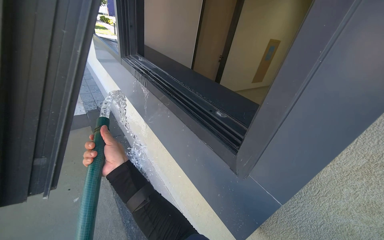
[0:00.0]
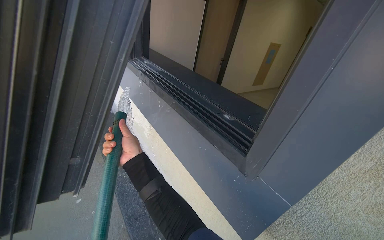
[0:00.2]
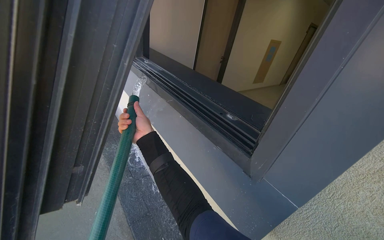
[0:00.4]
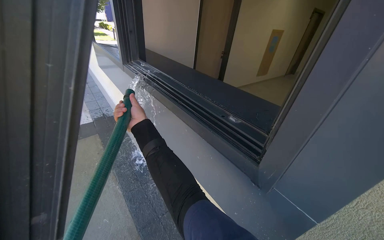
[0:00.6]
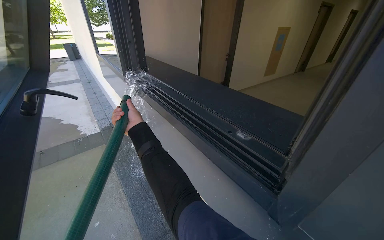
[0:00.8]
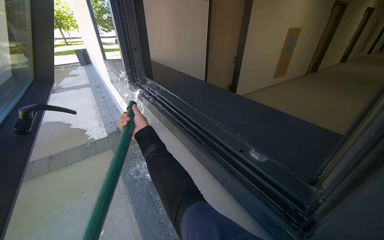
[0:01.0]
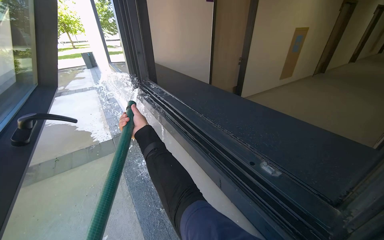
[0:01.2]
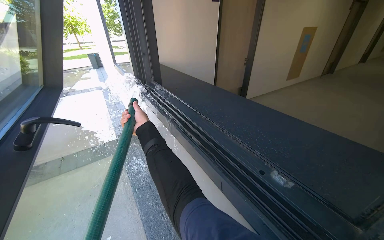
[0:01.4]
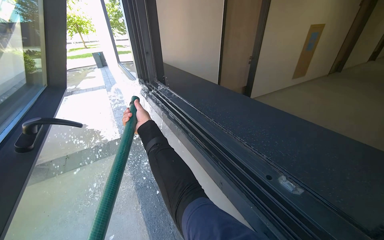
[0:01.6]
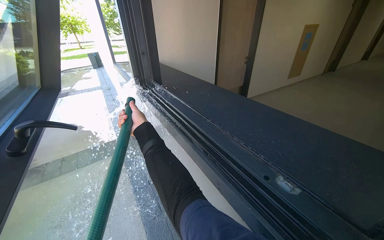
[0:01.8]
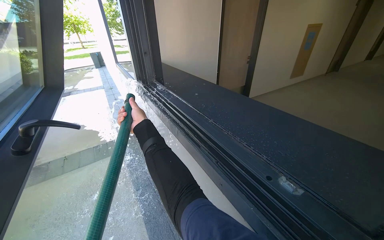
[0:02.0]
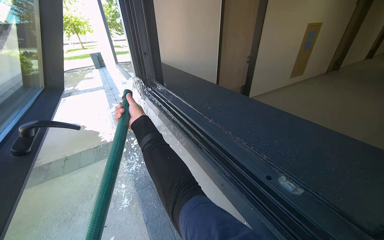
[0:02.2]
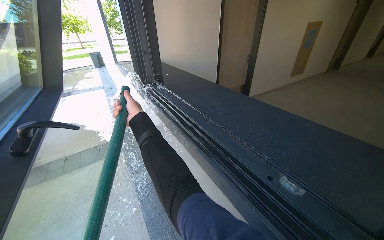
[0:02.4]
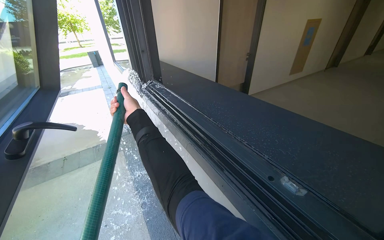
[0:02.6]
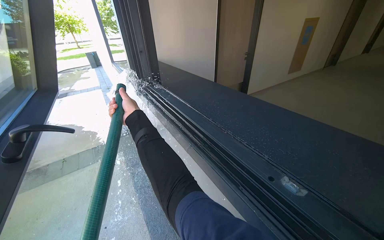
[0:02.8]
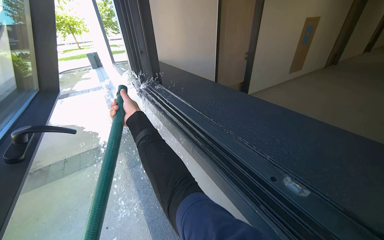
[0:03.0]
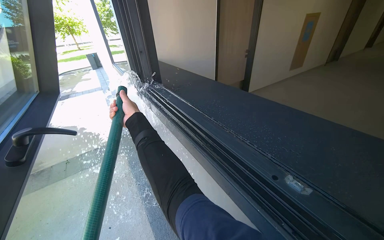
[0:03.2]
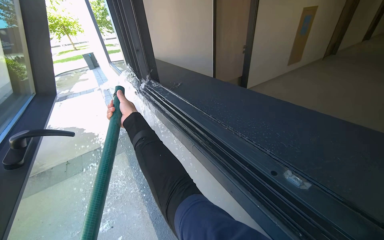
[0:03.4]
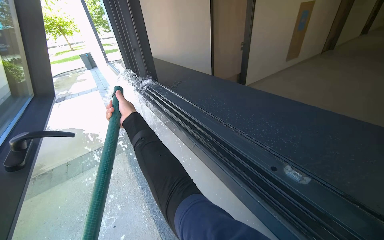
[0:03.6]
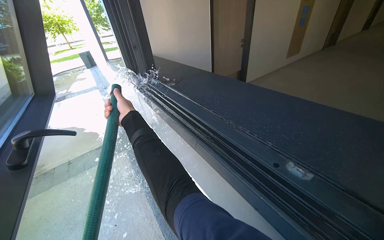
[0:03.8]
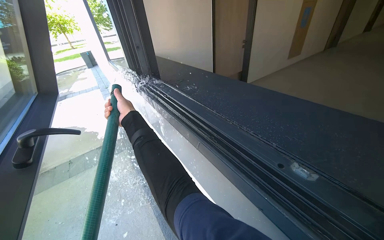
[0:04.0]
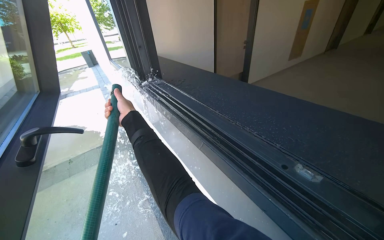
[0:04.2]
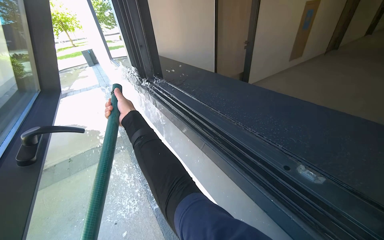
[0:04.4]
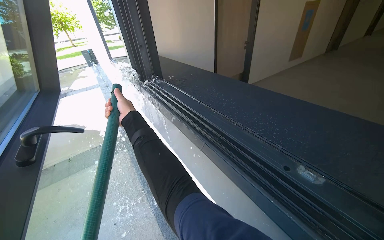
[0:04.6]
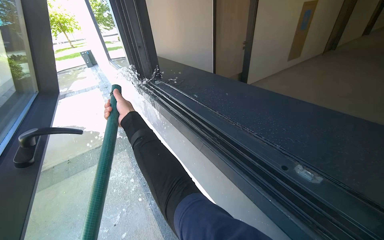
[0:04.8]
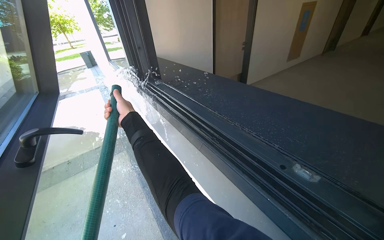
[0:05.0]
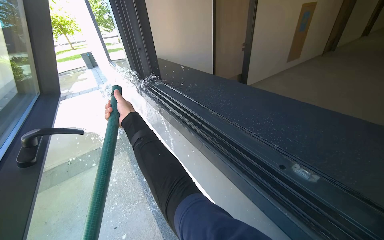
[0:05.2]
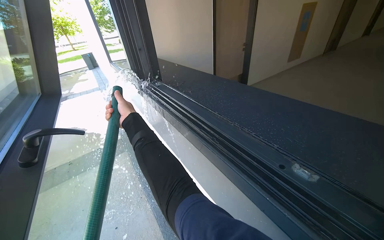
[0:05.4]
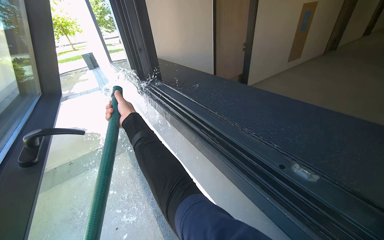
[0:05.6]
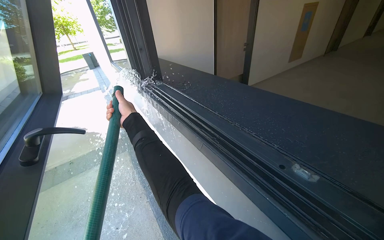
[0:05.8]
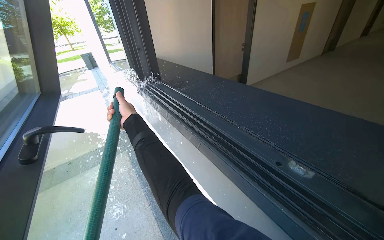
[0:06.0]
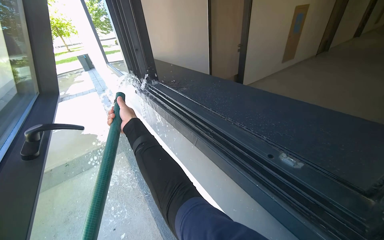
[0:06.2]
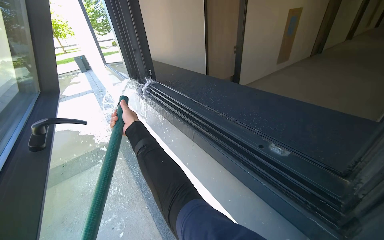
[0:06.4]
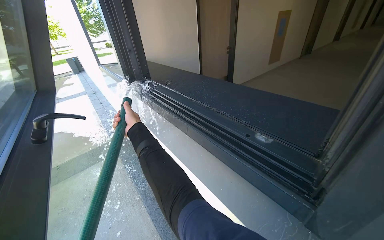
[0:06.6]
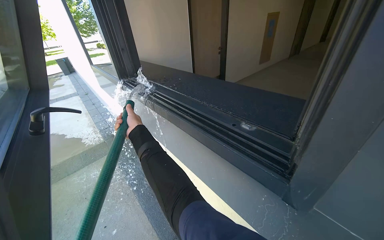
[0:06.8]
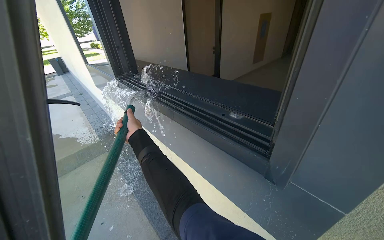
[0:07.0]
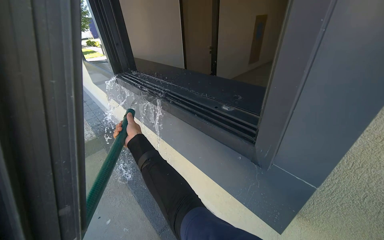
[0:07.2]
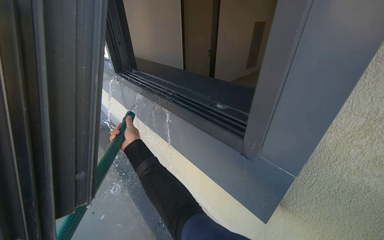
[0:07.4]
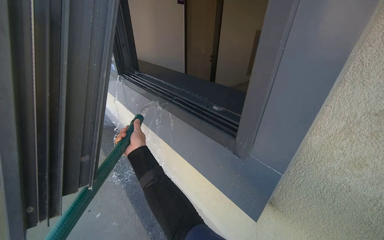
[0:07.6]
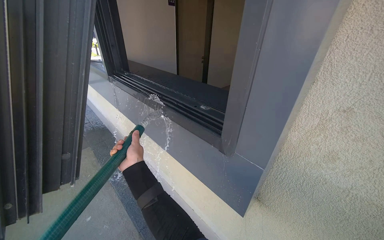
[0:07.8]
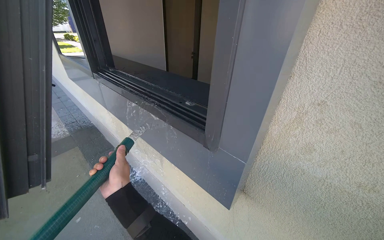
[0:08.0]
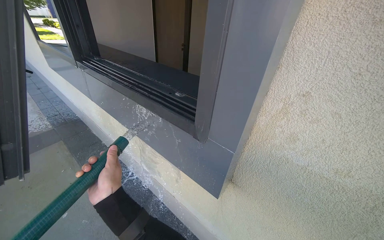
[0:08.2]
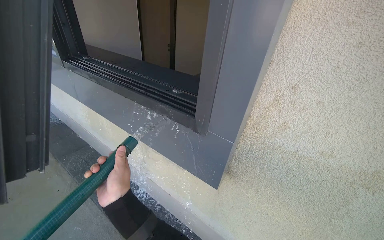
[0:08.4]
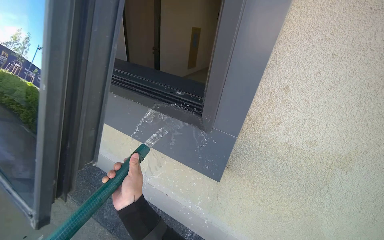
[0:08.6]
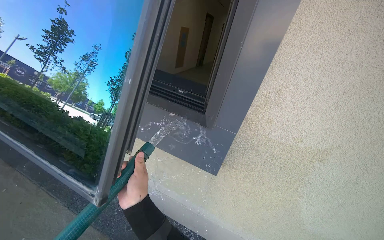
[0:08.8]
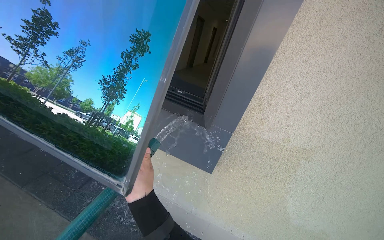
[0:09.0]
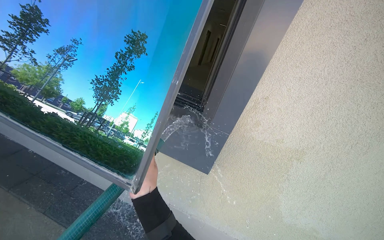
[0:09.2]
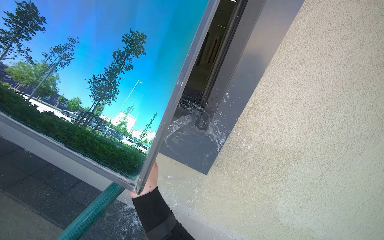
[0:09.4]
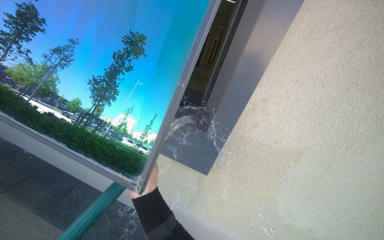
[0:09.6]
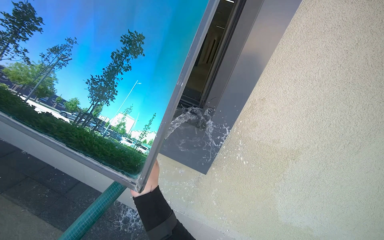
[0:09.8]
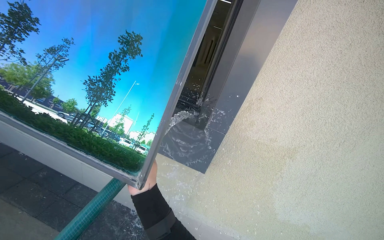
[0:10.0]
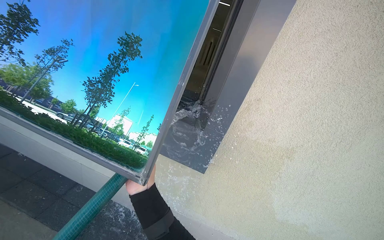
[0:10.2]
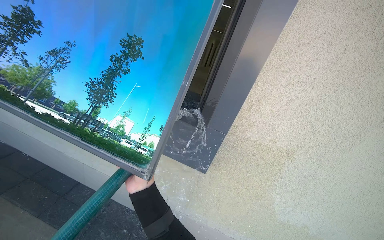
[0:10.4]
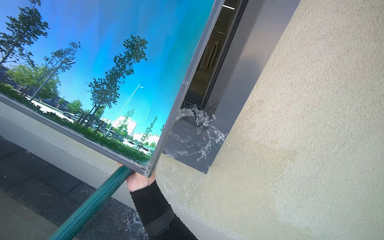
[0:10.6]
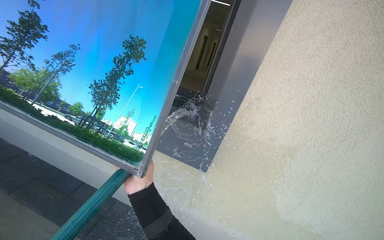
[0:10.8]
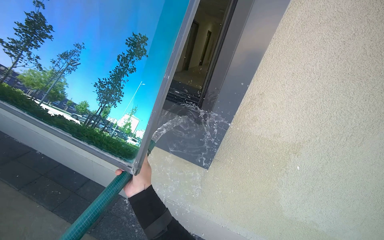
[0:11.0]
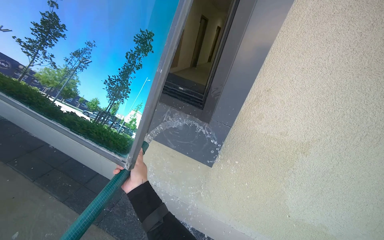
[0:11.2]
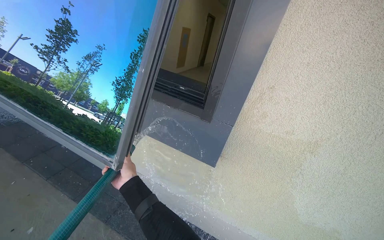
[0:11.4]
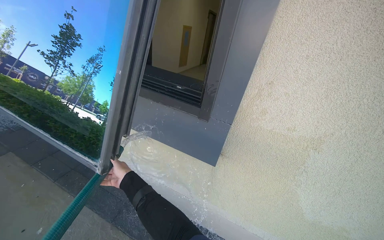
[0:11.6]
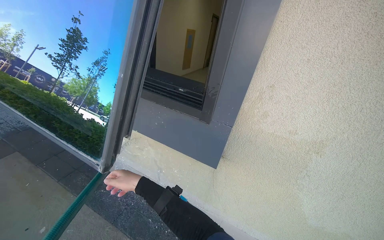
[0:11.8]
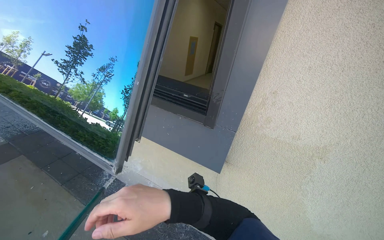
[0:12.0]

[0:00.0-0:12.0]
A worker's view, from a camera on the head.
Job: cleaning windows.
The whole recording: Spraying water into window frame. The worker sprays water from a hose into the open window frame.
0:00.0 to 0:01.6: The right hand moves up the picture and farther from the camera, about 40 cm.
0:06.0 to 0:07.6: The right hand heads down the picture, covering about 25 cm.
0:07.6 to 0:09.0: The camera sweeps to the right, by roughly 30 degrees. The right hand heads down the picture and nearer to the camera, covering approximately 25 cm.
0:09.0 to 0:10.4: The right hand travels farther from the camera by about 10 cm.
0:10.4 to 0:12.0: The right hand moves nearer and farther over roughly 20 cm, changing direction 2 times.

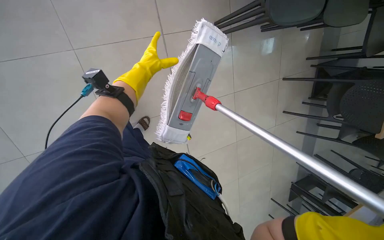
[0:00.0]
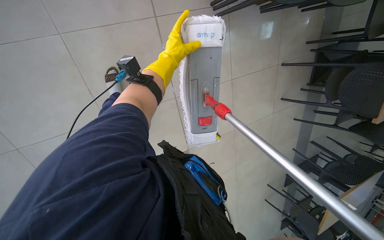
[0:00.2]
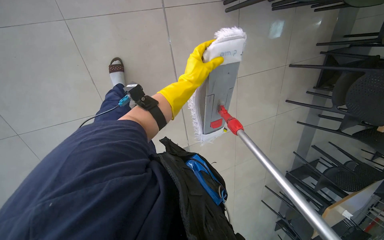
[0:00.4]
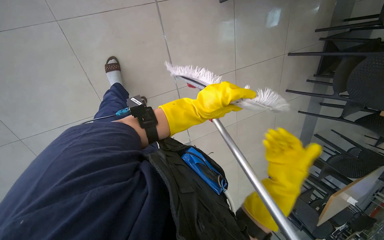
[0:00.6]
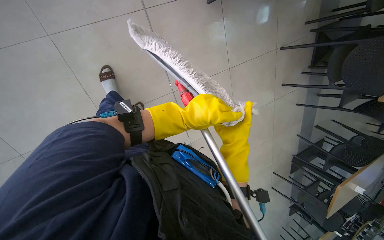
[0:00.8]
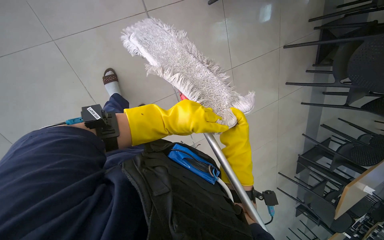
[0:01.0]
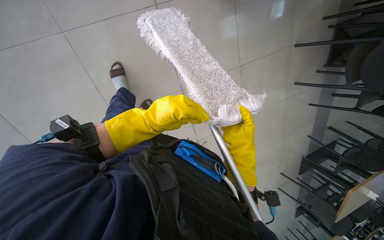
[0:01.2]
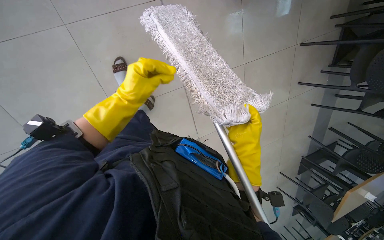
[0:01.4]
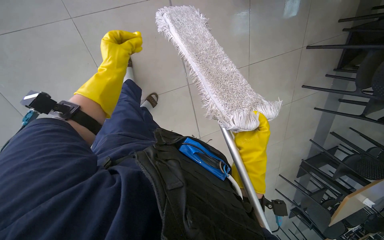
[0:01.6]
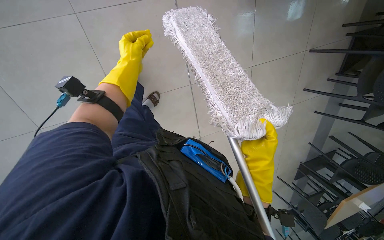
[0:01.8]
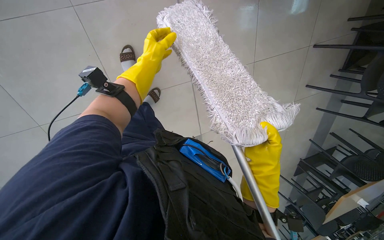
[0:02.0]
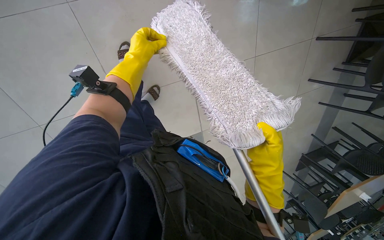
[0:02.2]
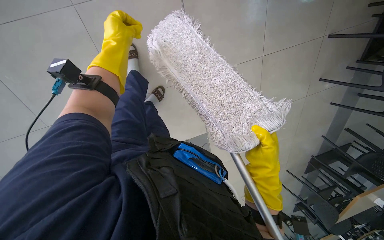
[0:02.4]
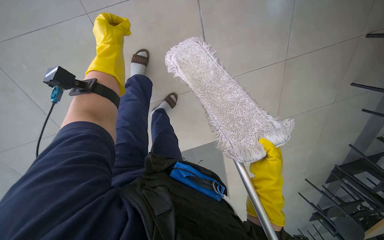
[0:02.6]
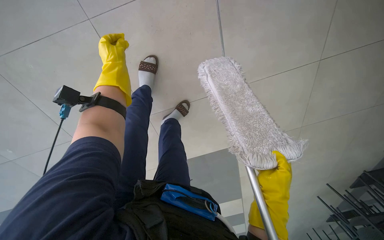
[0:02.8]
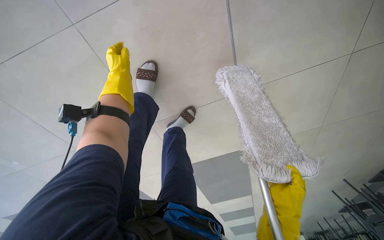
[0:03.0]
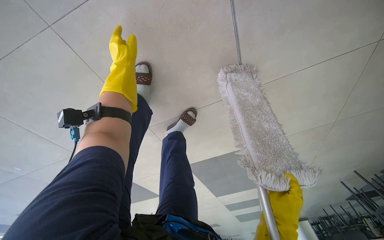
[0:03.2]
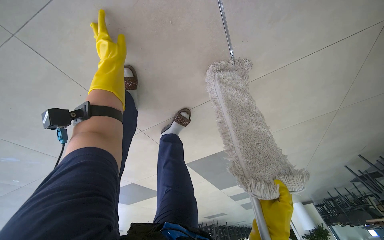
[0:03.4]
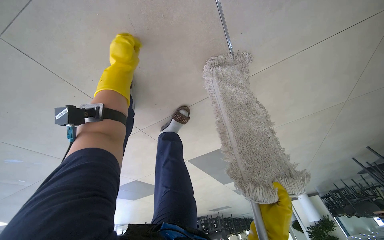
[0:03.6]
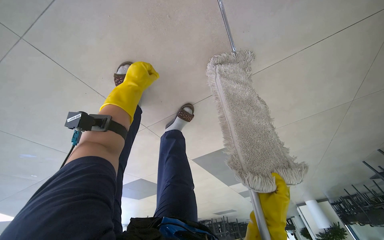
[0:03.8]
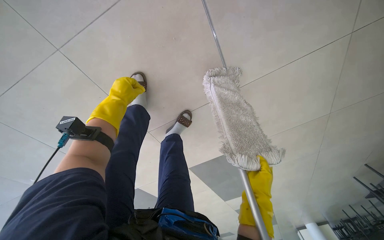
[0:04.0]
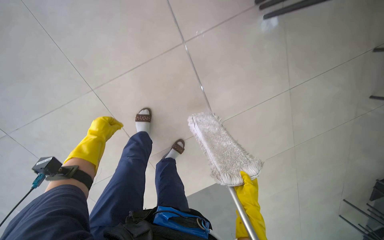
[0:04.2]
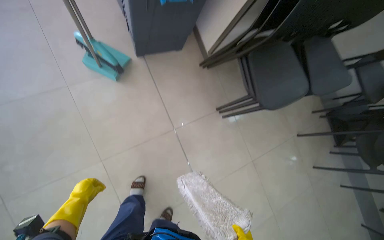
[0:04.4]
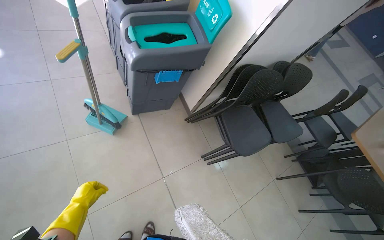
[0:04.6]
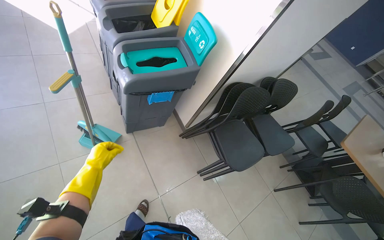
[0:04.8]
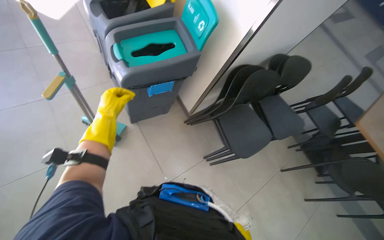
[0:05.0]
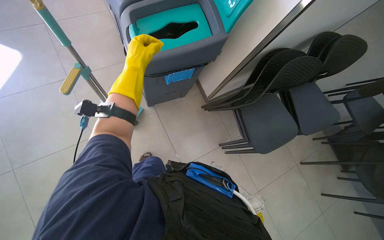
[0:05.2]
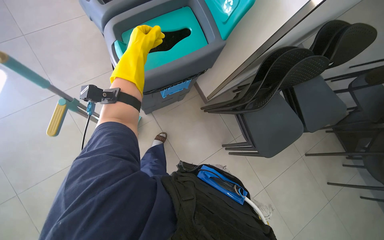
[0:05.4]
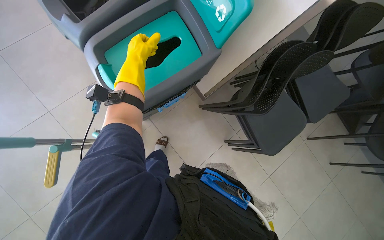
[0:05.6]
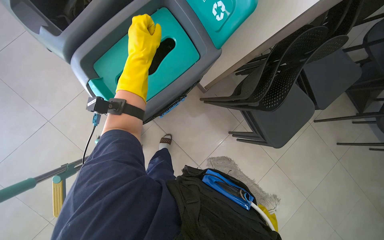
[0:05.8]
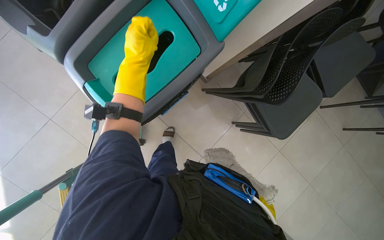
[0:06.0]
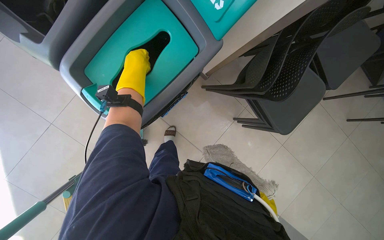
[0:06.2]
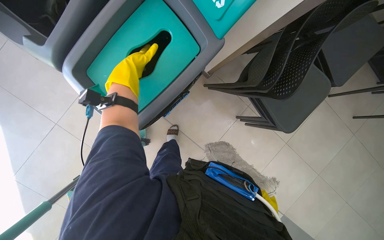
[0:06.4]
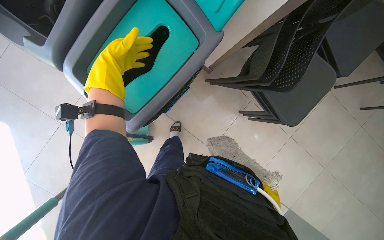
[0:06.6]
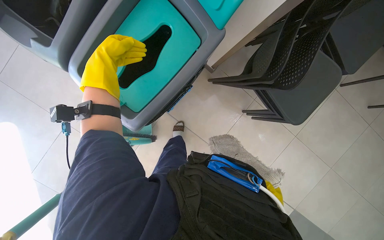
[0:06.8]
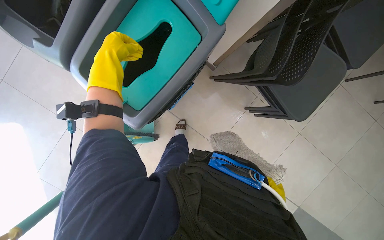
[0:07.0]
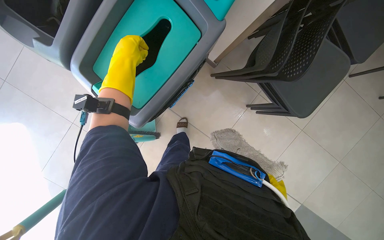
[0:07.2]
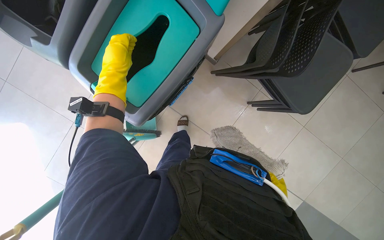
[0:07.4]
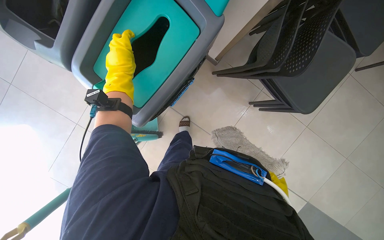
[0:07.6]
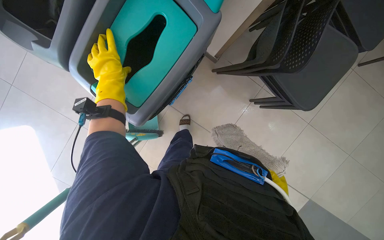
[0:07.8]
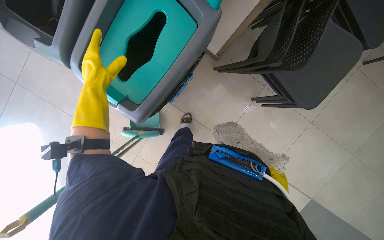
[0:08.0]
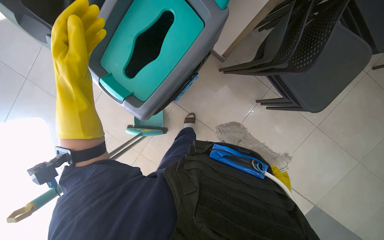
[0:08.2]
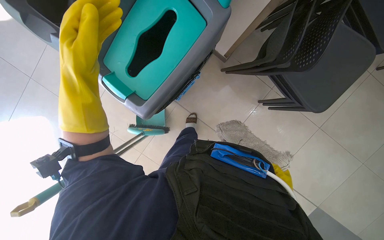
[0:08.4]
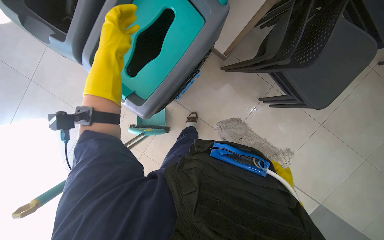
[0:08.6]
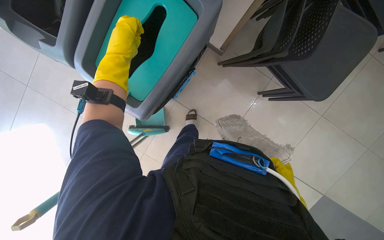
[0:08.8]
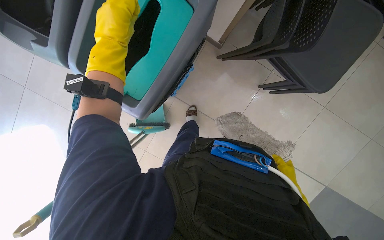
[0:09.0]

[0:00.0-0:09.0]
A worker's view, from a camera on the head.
Job: preparing cleaning supplies.
The whole recording: Preparing mop for cleaning. The worker detaches the dirty mop head, disposes of it, attaches a new mop head, dips it in the bucket, and wrings it out.
0:00.0 to 0:01.6: The left hand travels to the right and back again, roughly 20 cm each way.
0:07.6 to 0:09.0: The left hand moves nearer and farther over some 20 cm, changing direction 2 times.
